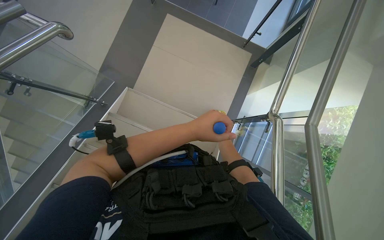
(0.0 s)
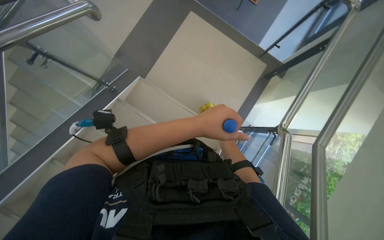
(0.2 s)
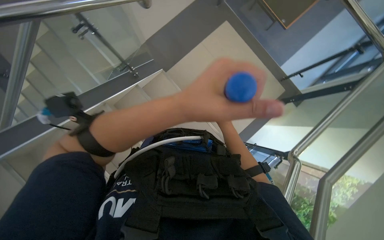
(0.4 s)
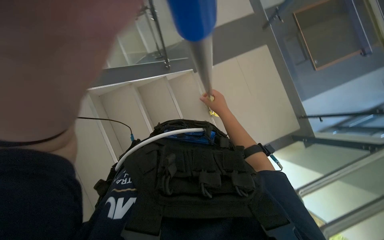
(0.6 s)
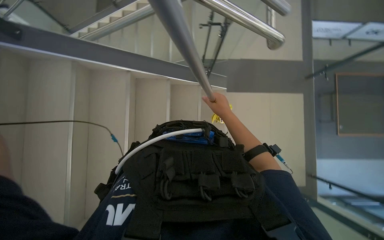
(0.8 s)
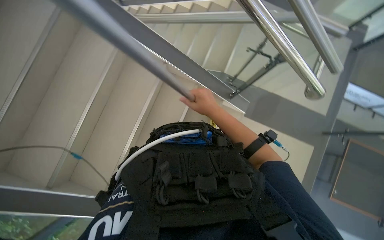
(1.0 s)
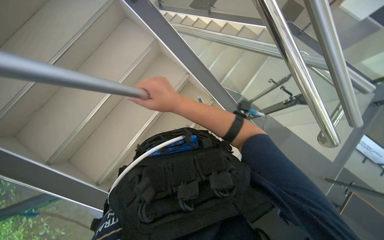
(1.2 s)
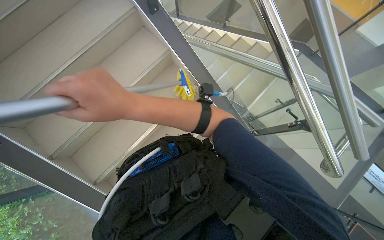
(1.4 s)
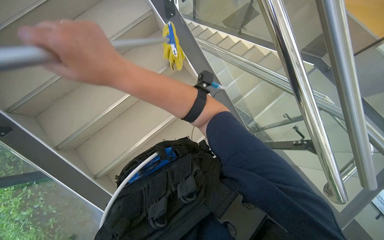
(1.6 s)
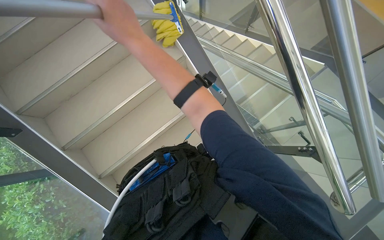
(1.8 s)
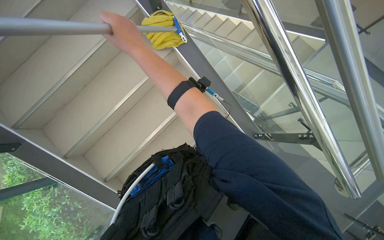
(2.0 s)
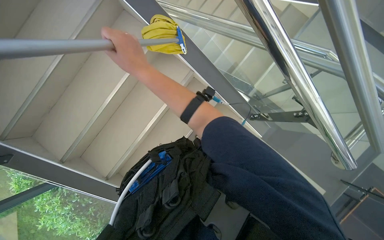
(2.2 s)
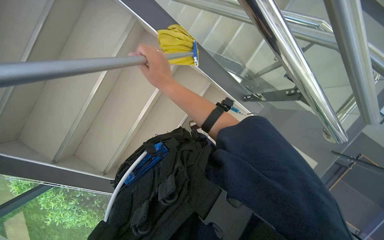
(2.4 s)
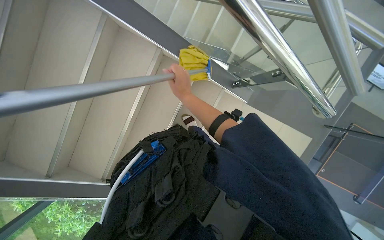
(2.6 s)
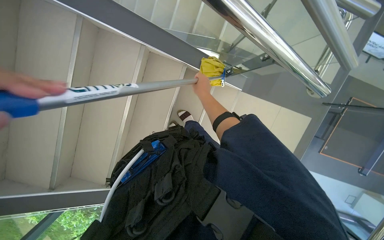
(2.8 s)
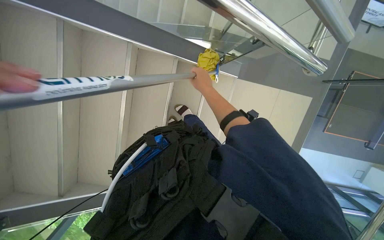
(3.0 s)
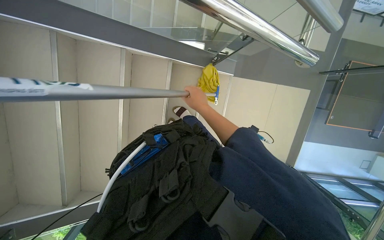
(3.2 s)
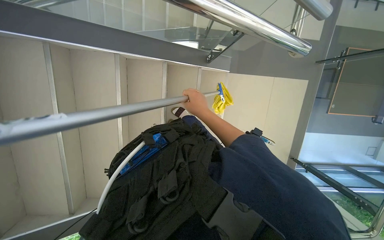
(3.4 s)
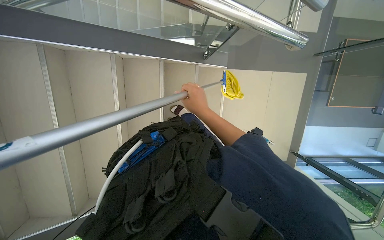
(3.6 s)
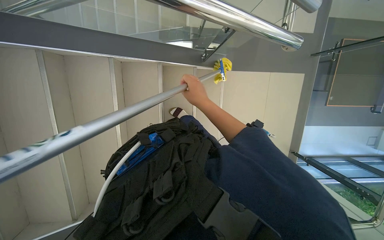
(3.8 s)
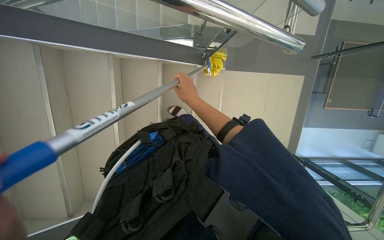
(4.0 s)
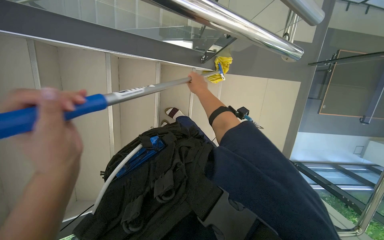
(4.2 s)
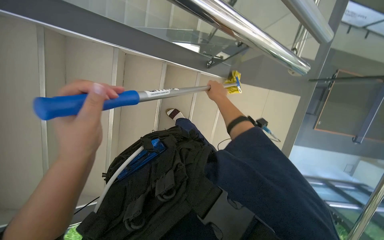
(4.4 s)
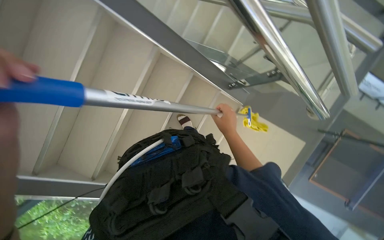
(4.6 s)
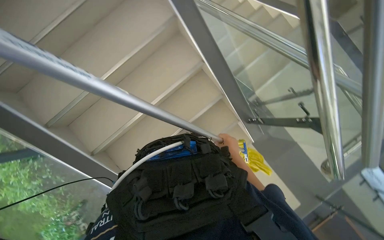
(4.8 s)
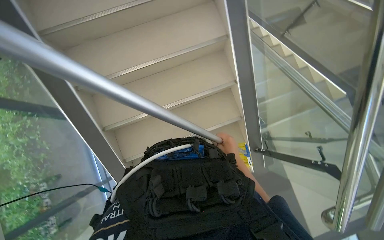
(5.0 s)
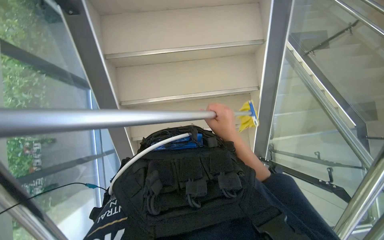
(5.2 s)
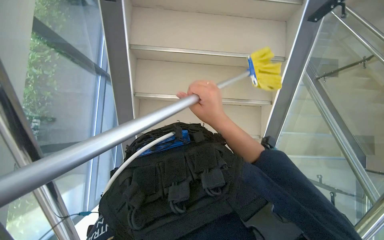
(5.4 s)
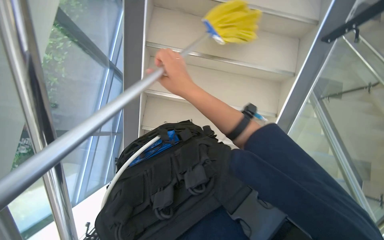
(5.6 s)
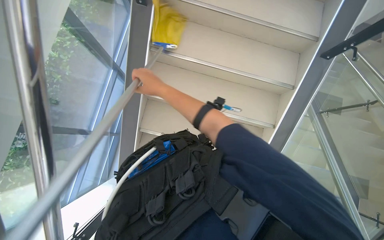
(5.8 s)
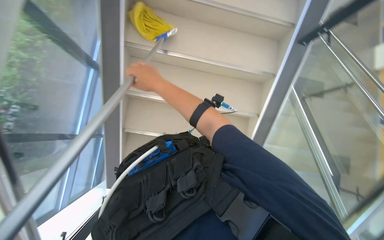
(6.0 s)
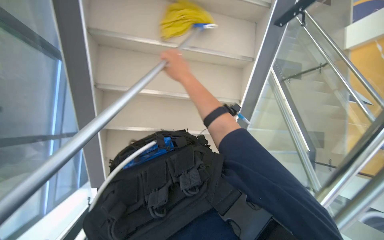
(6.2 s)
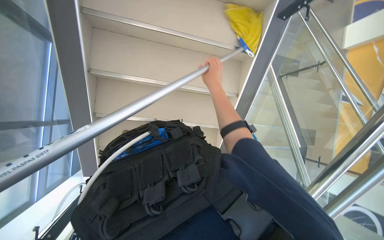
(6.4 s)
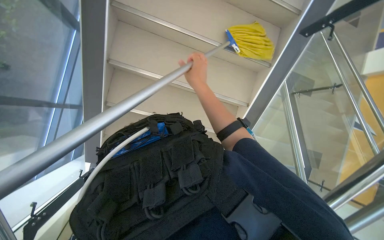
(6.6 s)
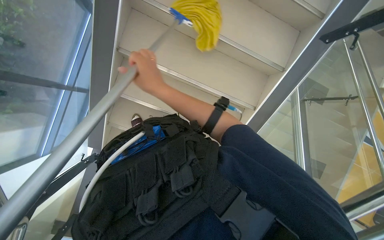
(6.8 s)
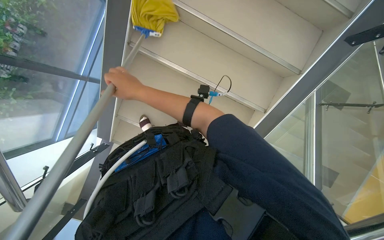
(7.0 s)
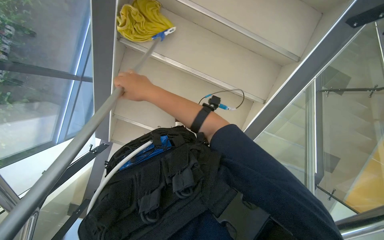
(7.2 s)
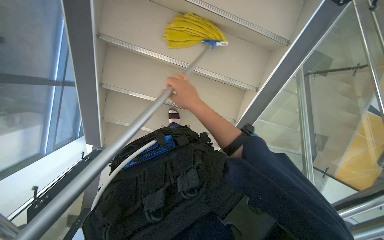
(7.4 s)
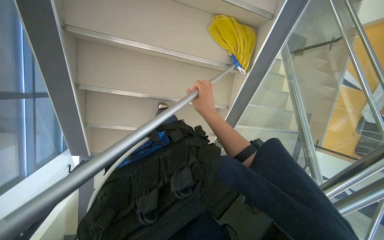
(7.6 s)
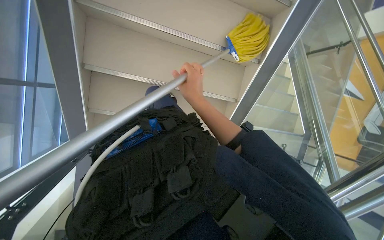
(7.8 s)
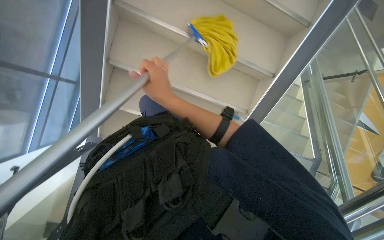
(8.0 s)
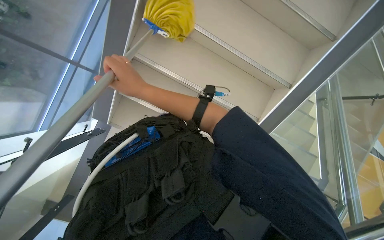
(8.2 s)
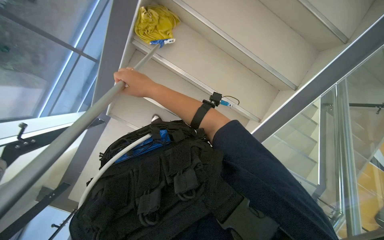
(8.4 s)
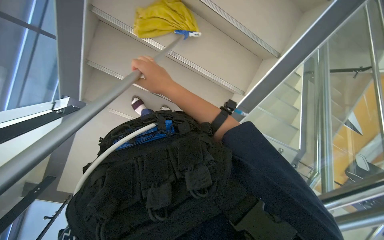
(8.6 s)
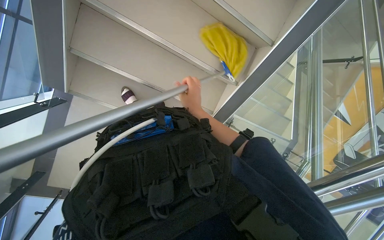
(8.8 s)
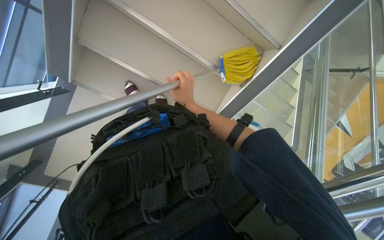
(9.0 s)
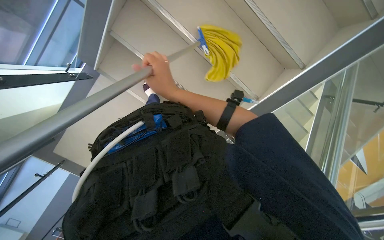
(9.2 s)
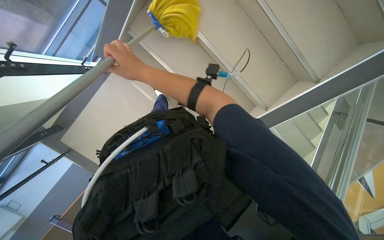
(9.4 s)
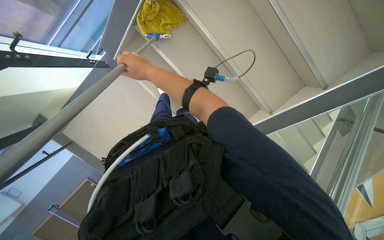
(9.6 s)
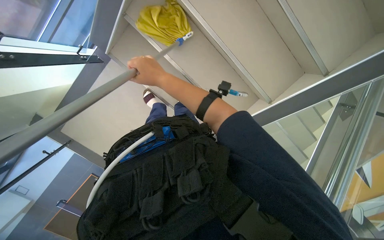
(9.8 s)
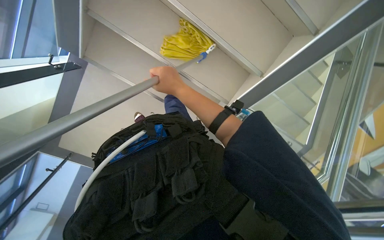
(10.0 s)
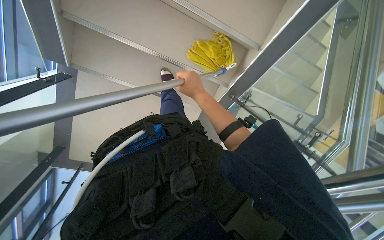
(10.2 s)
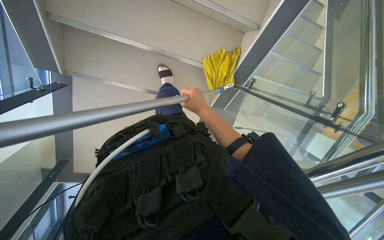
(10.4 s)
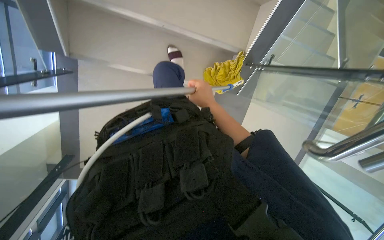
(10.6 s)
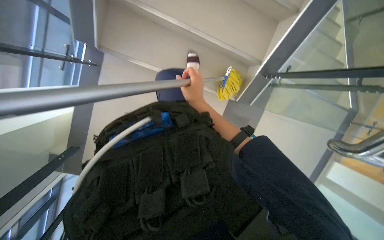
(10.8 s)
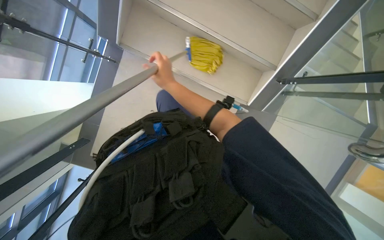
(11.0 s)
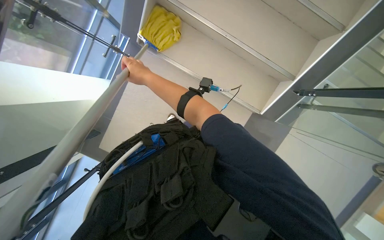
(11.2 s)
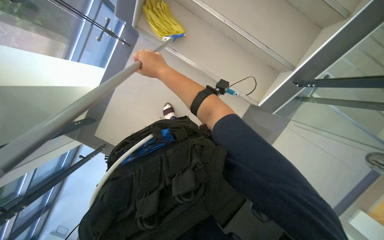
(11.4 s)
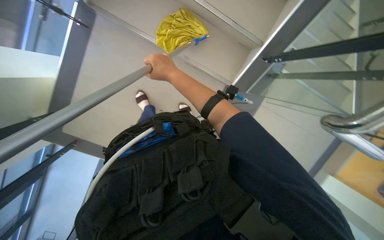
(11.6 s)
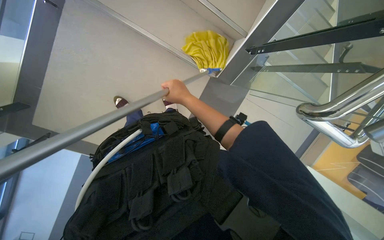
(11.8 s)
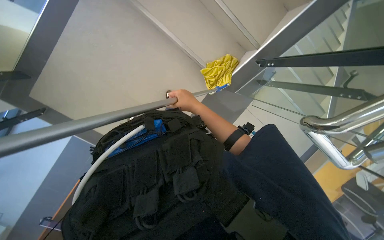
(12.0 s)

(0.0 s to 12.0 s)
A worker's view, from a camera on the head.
Job: mopping floor.
The whole recording: Mopping stairs. The worker mops the stairs with a long-handled mop.
0.0 s - 1.6 s: The head rotates some 95 degrees to the left. The wearer looks some 15 degrees further upward.
1.6 s - 3.0 s: The view tilts some 25 degrees downward. The scene rotates counterclockwise by some 40 degrees.
3.0 s - 4.4 s: The right hand moves to the right, some 10 cm.
4.4 s - 6.0 s: The view tips upward by roughly 20 degrees. The scene rotates clockwise by approximately 90 degrees.
6.0 s - 7.6 s: The view tilts approximately 15 degrees downward. The right hand moves left and right over about 20 cm, changing direction 2 times.
7.6 s - 9.0 s: The right hand is displaced to the left by some 15 cm.
10.4 s - 12.0 s: The right hand goes to the left and returns, approximately 35 cm each way.

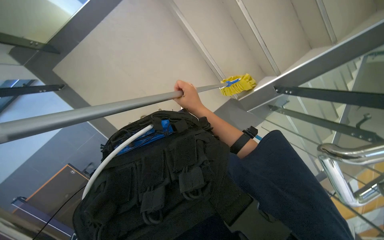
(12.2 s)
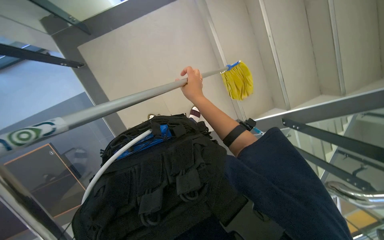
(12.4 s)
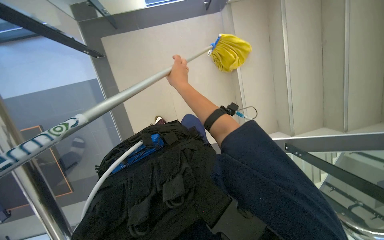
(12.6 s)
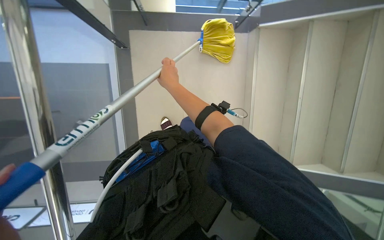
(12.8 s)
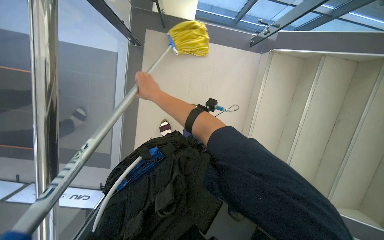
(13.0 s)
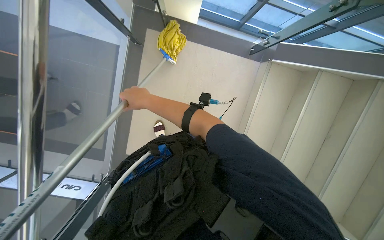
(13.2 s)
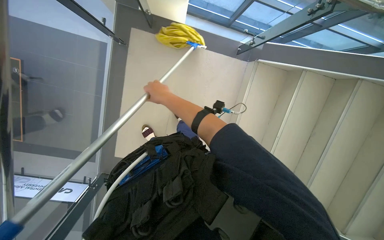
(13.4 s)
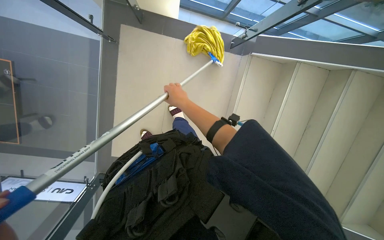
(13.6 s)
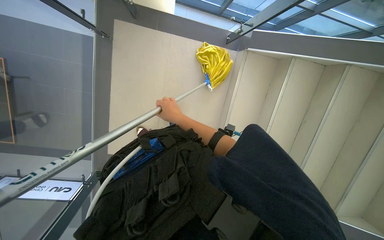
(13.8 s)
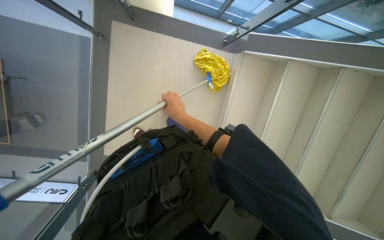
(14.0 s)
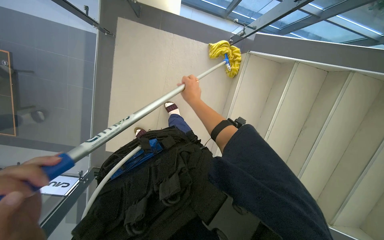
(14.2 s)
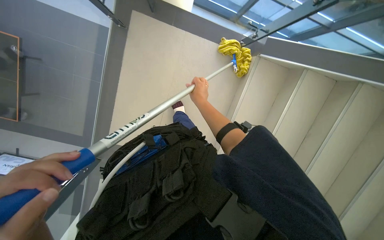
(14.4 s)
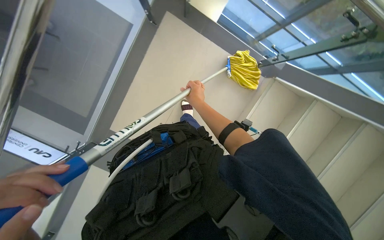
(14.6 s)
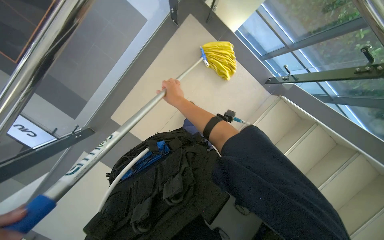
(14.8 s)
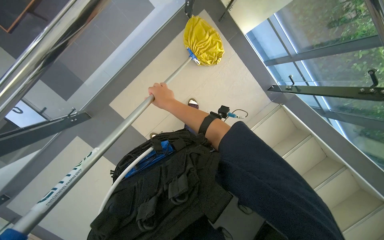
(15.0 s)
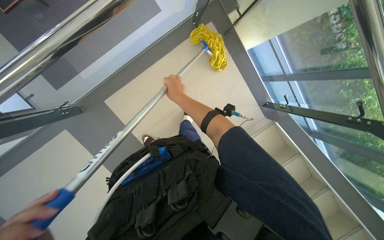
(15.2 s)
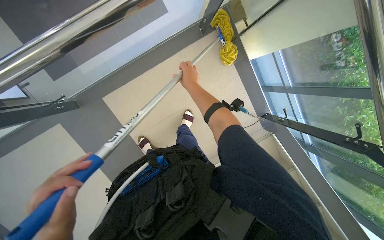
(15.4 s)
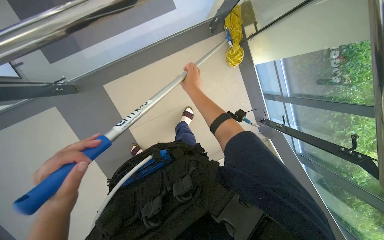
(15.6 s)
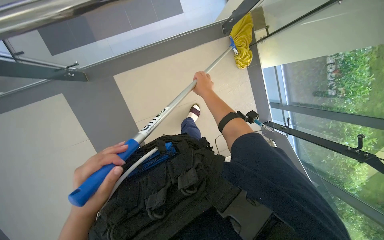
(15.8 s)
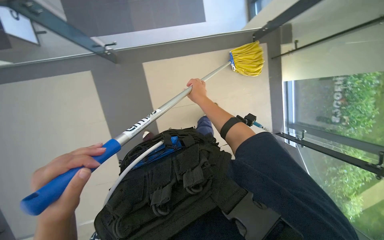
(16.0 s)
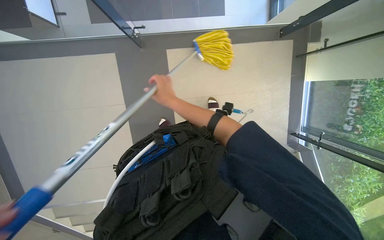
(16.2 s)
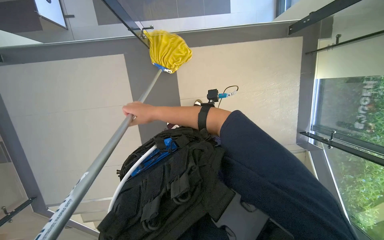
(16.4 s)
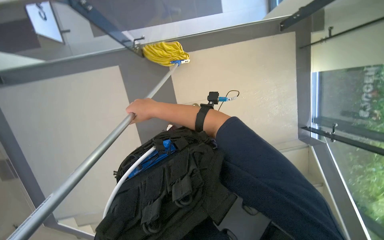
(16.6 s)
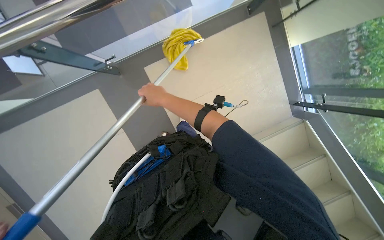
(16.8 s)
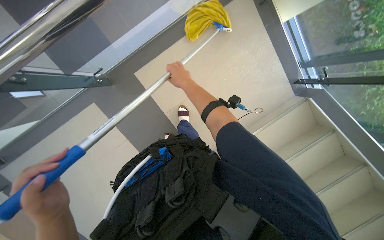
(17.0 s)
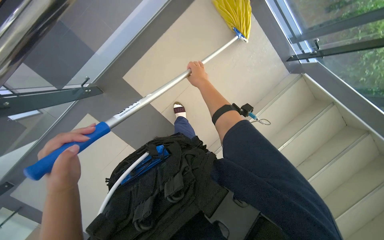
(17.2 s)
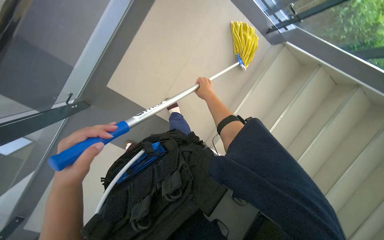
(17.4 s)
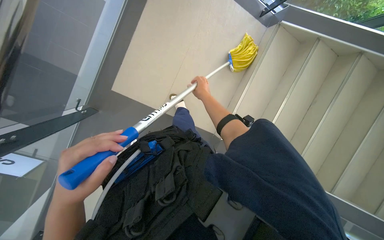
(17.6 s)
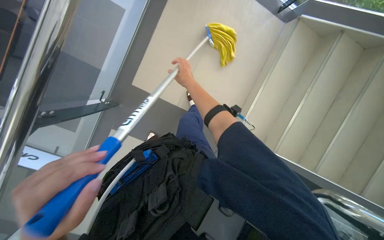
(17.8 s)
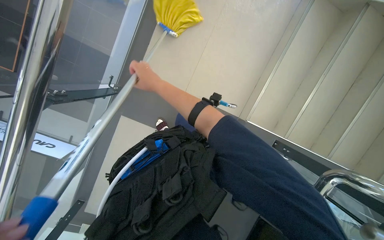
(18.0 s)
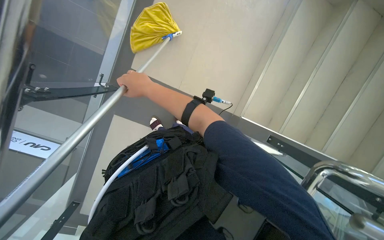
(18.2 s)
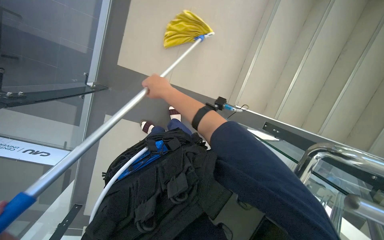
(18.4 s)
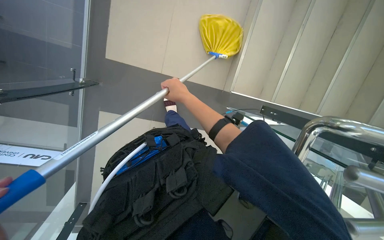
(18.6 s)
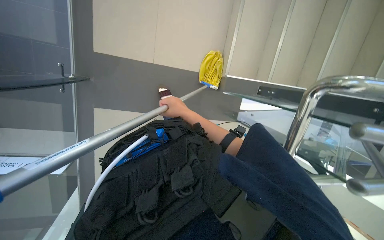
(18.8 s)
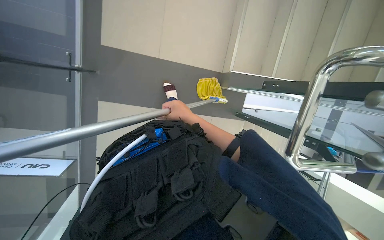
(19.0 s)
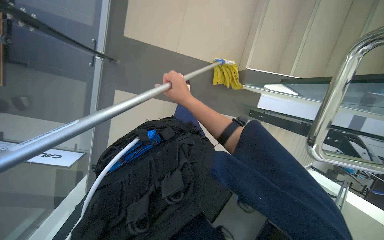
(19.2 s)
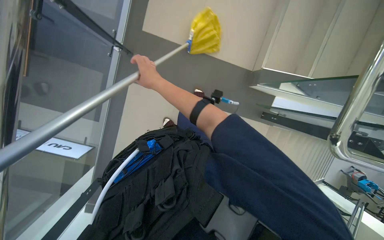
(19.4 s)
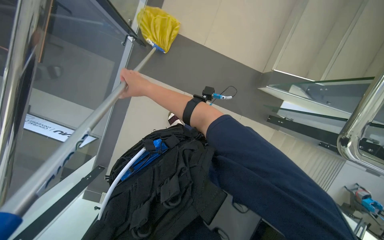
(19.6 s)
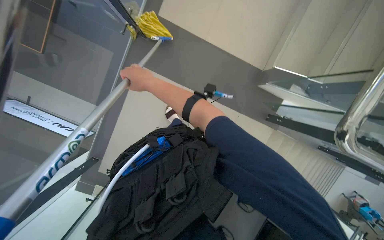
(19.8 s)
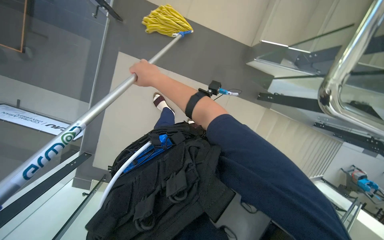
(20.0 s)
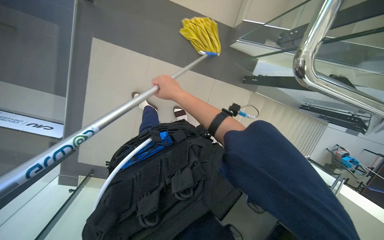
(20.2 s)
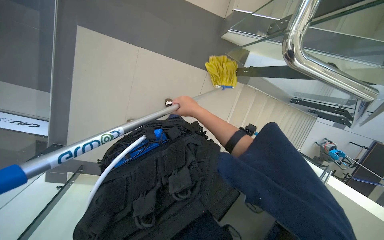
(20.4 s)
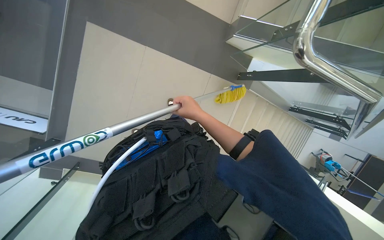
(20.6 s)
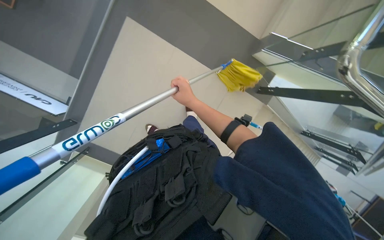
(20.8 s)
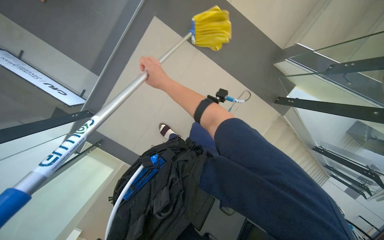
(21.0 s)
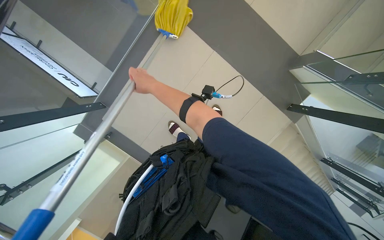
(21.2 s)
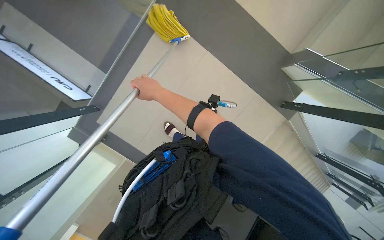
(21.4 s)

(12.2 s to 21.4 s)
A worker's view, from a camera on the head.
Job: mopping floor.
The whole recording: Mopping stairs. The worker mops the stairs with a long-handled mop.
13.8 s - 15.2 s: The scene turns about 45 degrees clockwise in the picture.
18.4 s - 19.8 s: The right hand goes to the right and returns, approximately 10 cm each way.
19.8 s - 21.4 s: The wearer moves some 1 m.
